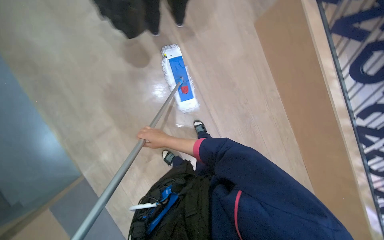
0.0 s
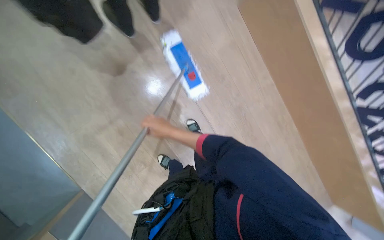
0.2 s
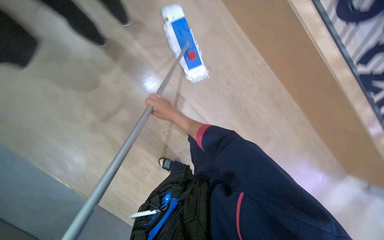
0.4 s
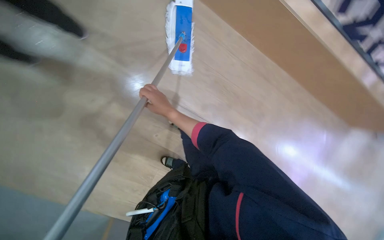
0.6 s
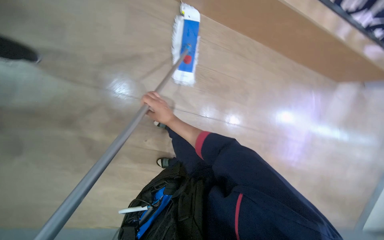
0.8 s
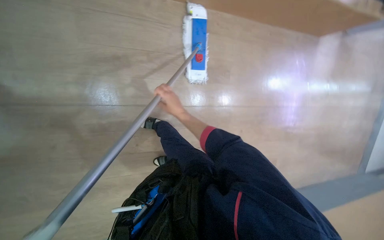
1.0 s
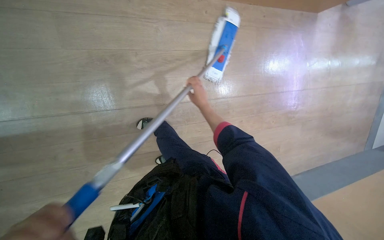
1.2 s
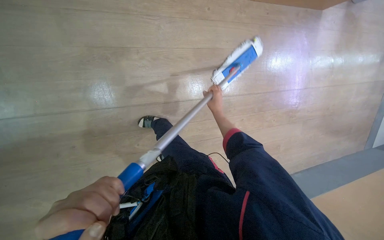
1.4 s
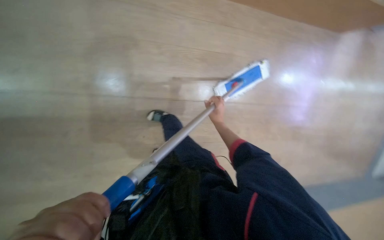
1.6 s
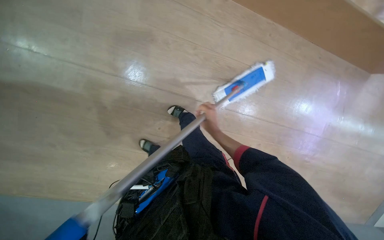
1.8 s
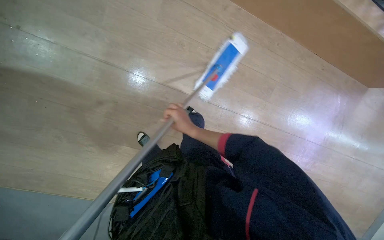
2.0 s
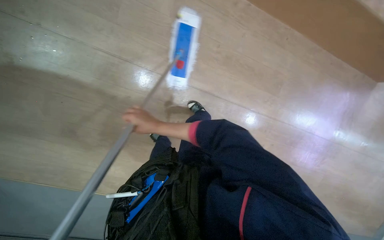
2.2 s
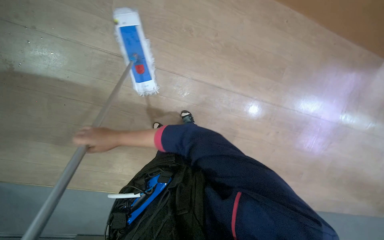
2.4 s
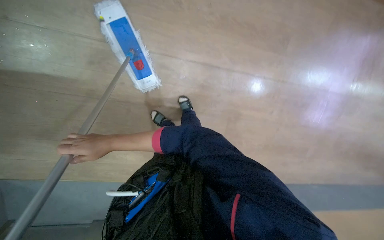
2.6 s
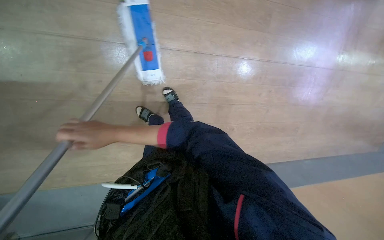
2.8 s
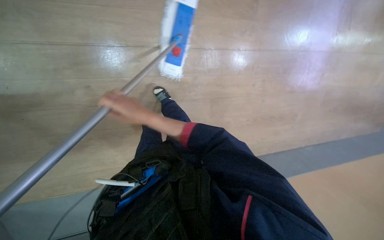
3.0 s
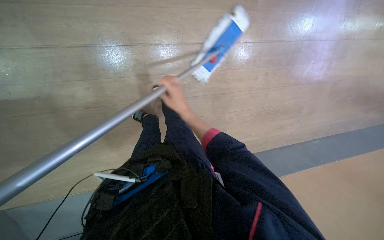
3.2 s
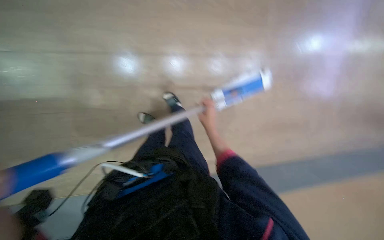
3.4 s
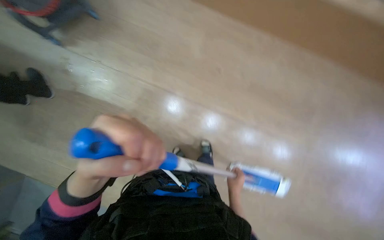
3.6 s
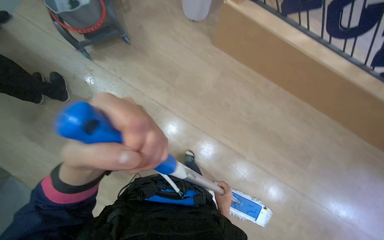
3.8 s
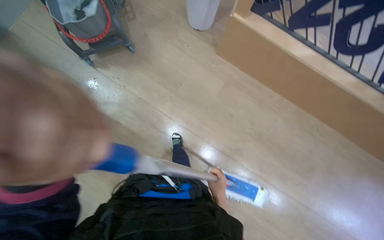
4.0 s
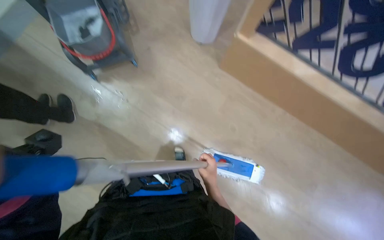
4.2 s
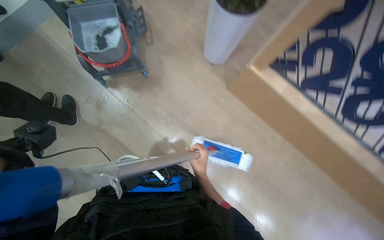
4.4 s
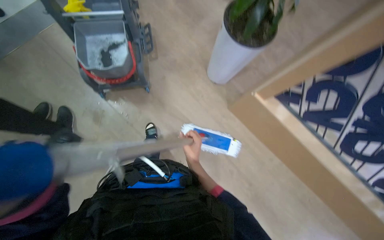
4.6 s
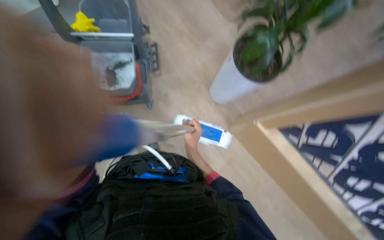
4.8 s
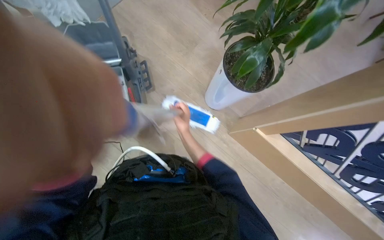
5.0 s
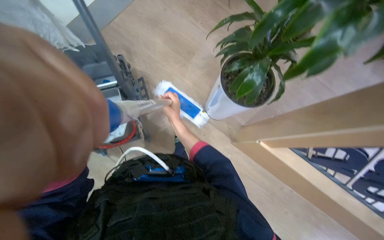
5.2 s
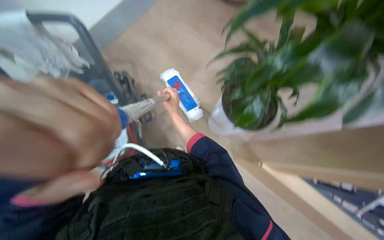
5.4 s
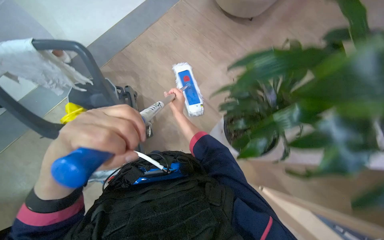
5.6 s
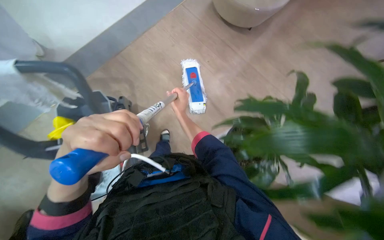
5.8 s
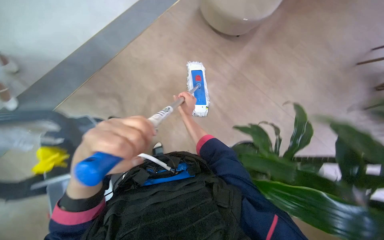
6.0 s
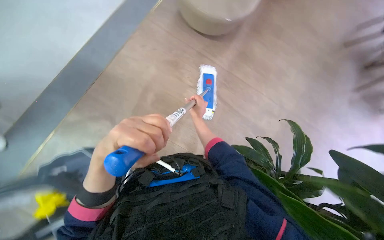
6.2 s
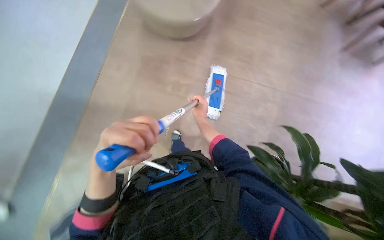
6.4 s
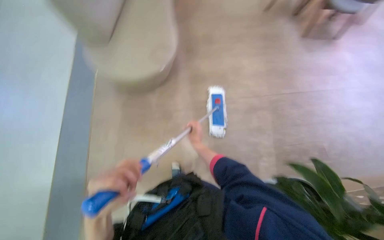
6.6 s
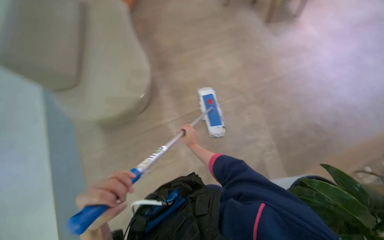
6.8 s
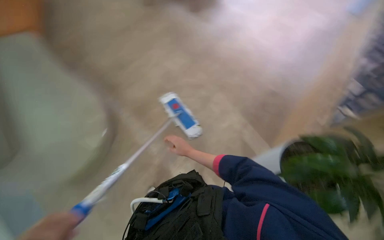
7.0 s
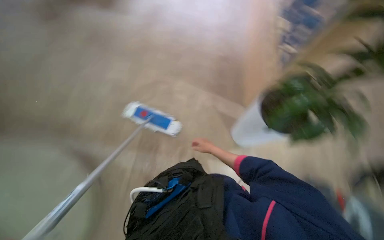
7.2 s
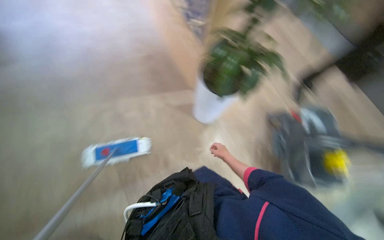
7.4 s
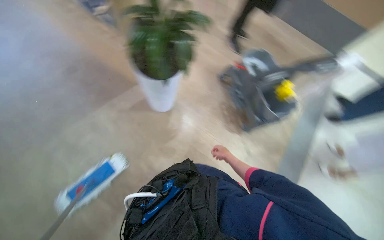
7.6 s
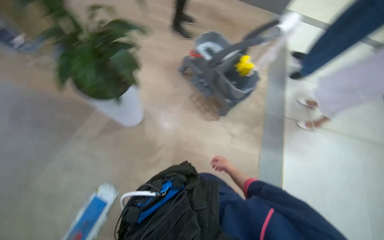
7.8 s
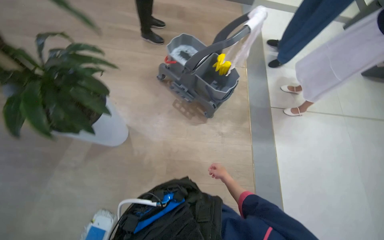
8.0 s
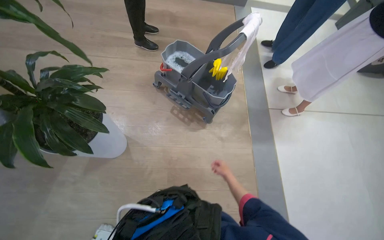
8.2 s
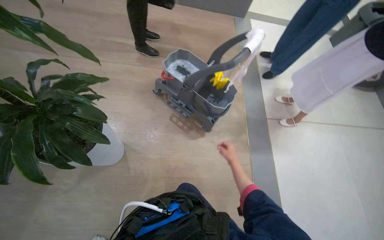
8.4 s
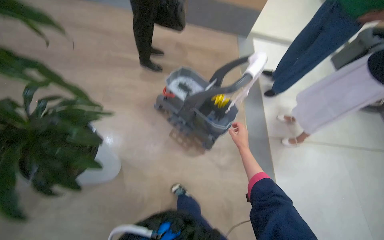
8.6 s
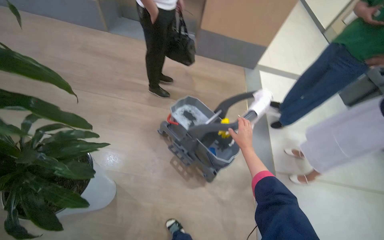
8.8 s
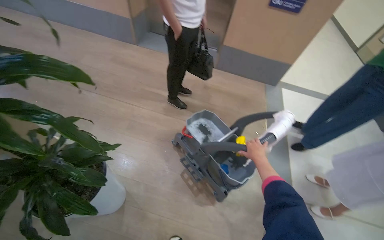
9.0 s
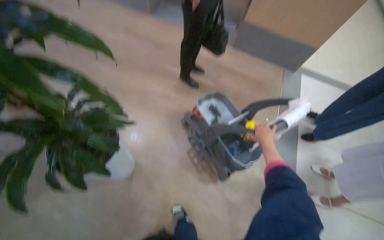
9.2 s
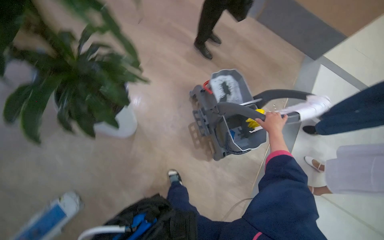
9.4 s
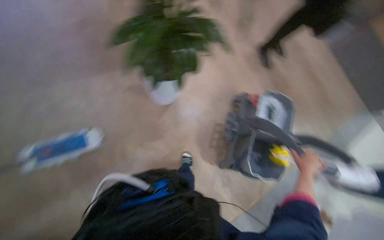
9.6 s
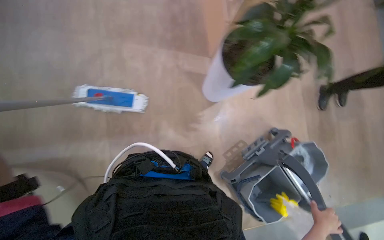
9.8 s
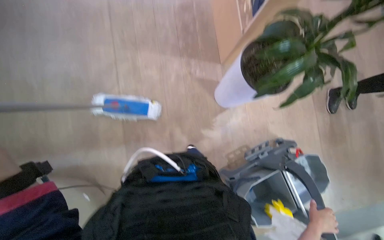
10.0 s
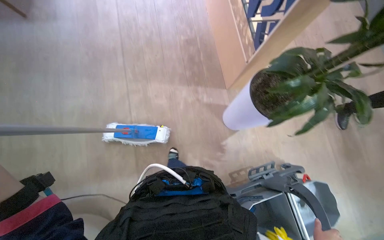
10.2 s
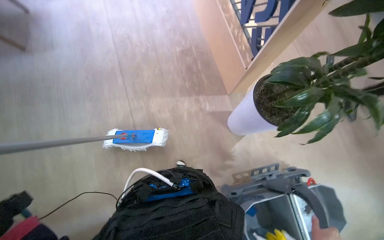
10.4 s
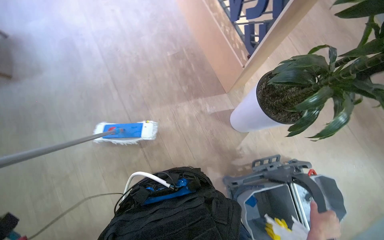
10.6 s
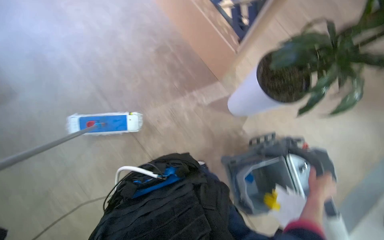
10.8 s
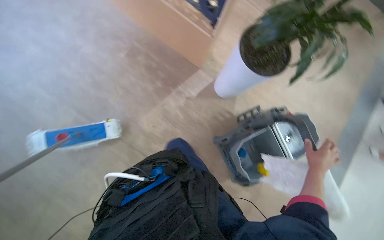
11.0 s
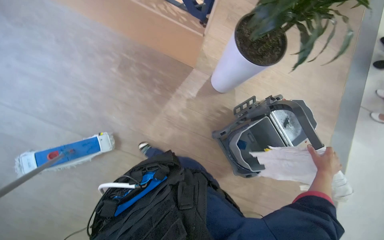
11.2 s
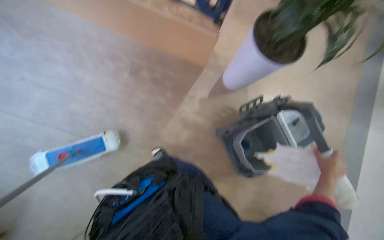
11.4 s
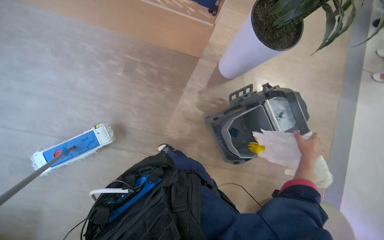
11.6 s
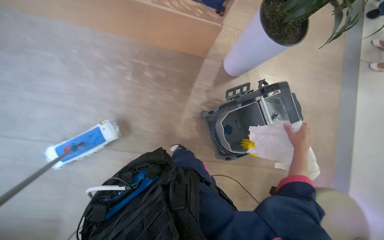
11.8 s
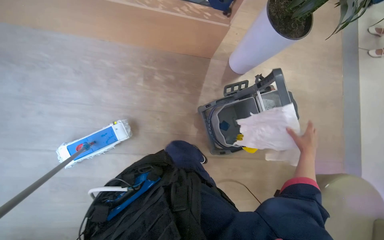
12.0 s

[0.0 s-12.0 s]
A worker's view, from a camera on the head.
Job: mopping floor.
The whole recording: Mopping building floor. The worker mops the floor in the building hallway.
0.0 to 1.6 s: The head travels approximately 40 cm. The camera pitches downward, by about 15 degrees.
3.0 to 4.4 s: The head travels about 40 cm. The view tilts about 35 degrees upward. The scene rotates clockwise by some 50 degrees.
4.4 to 6.0 s: The camera is carried some 70 cm.
6.0 to 7.6 s: The wearer's head swings roughly 85 degrees to the right.
7.6 to 9.0 s: The wearer moves some 60 cm. The wearer looks roughly 10 degrees further upward.

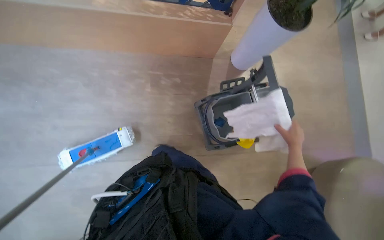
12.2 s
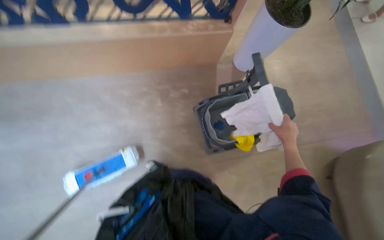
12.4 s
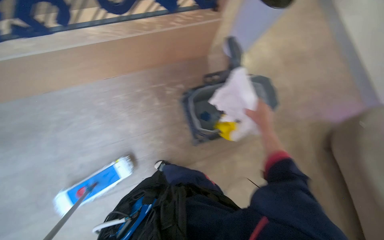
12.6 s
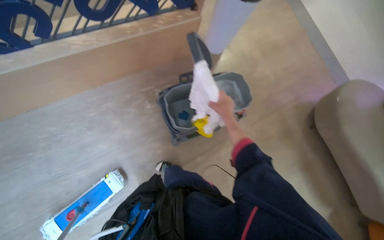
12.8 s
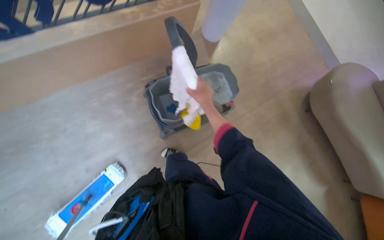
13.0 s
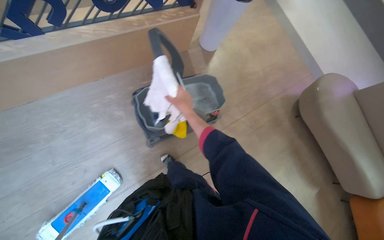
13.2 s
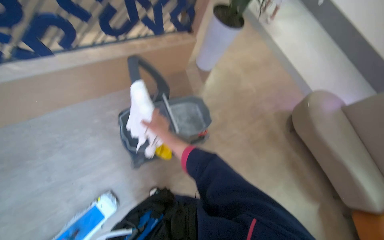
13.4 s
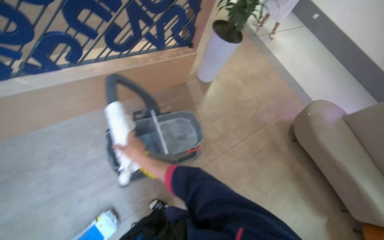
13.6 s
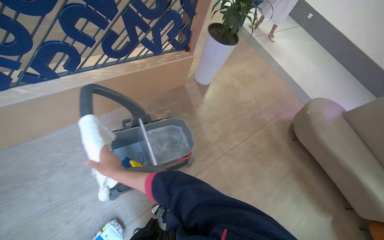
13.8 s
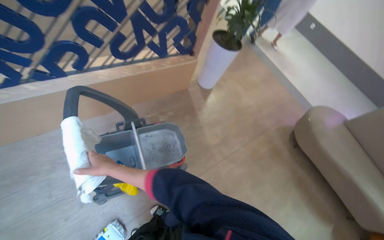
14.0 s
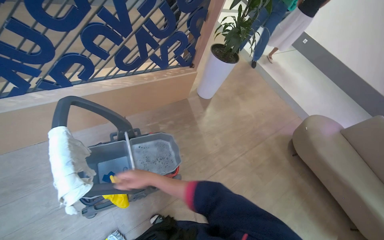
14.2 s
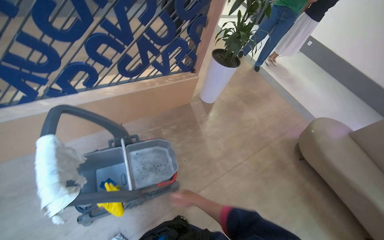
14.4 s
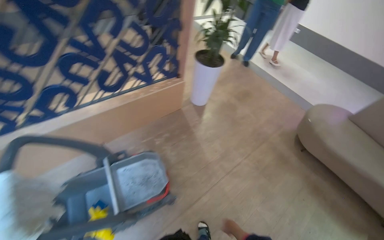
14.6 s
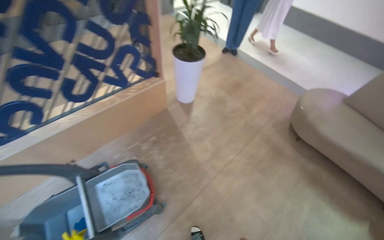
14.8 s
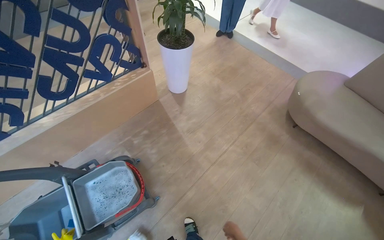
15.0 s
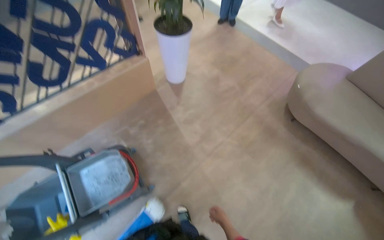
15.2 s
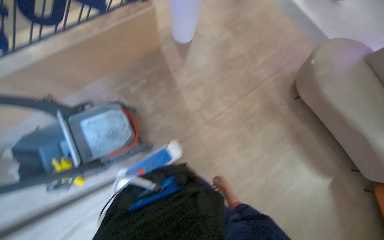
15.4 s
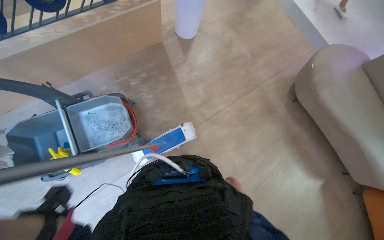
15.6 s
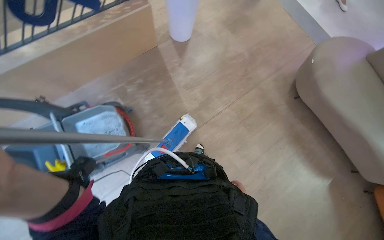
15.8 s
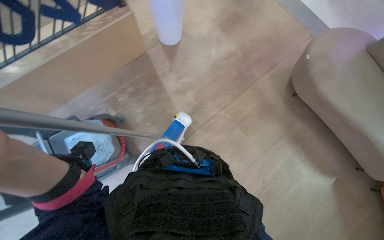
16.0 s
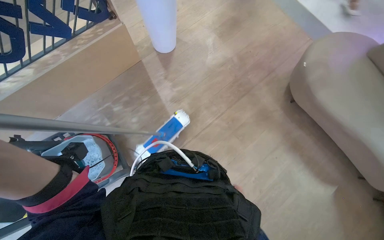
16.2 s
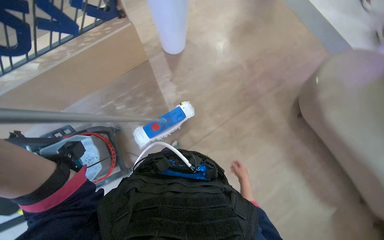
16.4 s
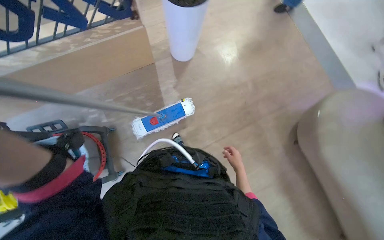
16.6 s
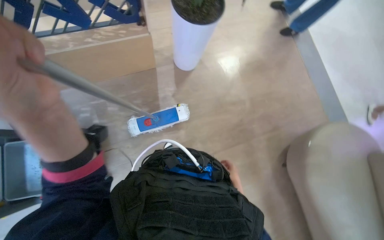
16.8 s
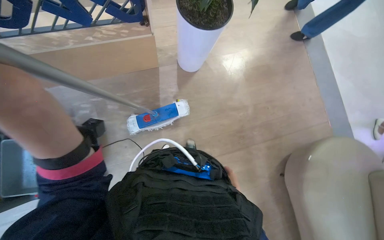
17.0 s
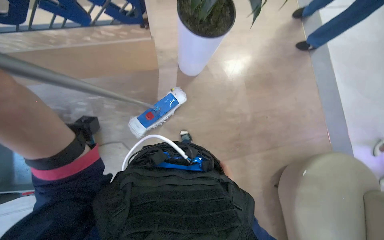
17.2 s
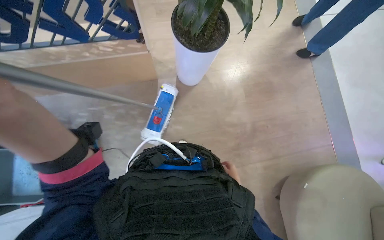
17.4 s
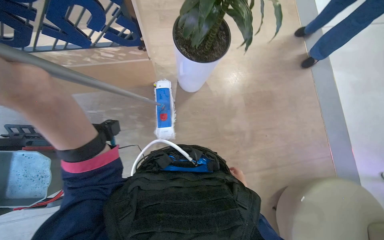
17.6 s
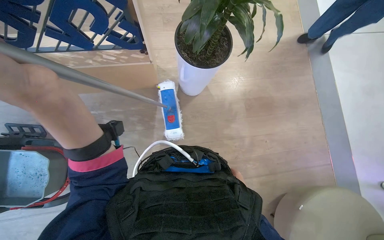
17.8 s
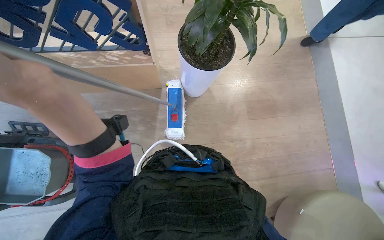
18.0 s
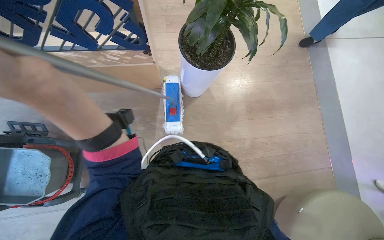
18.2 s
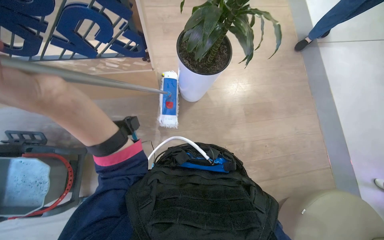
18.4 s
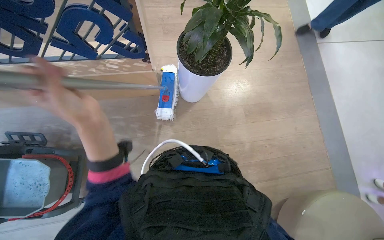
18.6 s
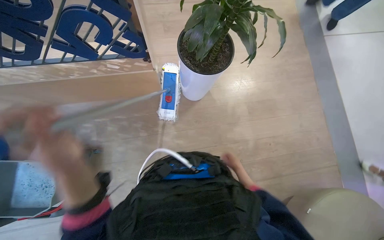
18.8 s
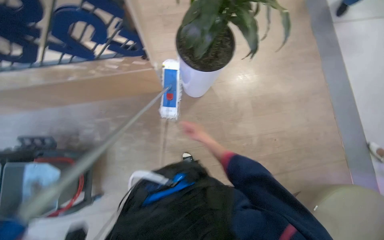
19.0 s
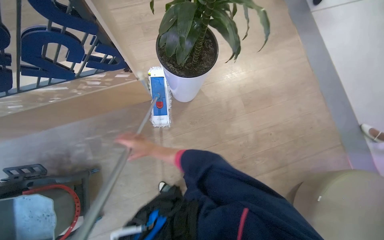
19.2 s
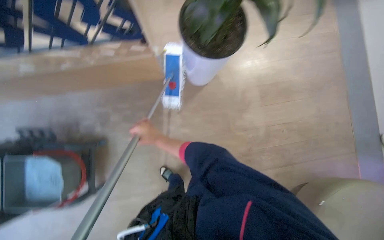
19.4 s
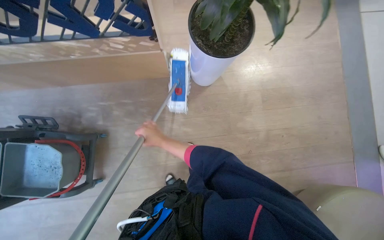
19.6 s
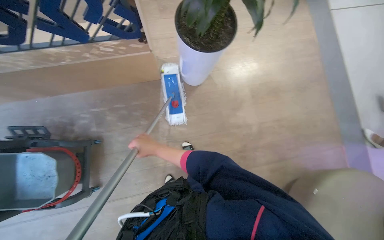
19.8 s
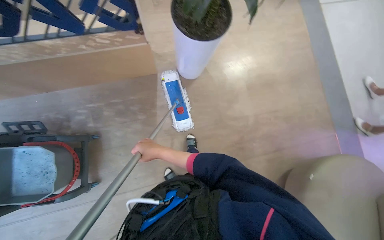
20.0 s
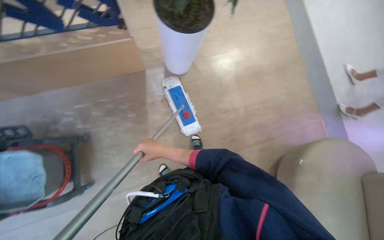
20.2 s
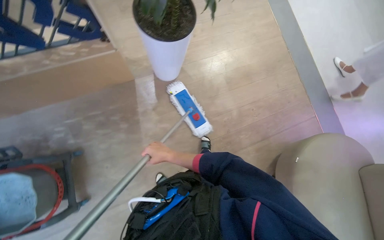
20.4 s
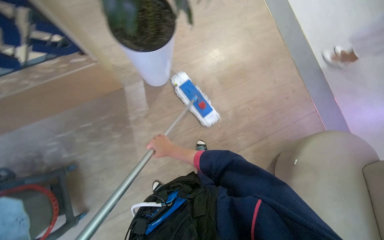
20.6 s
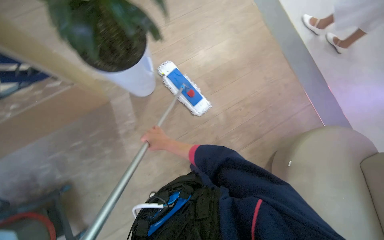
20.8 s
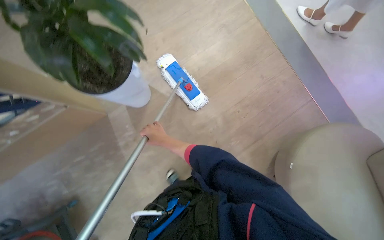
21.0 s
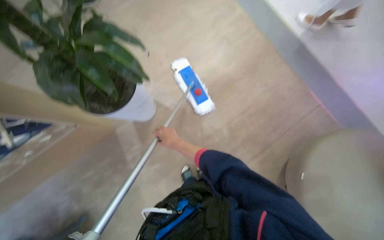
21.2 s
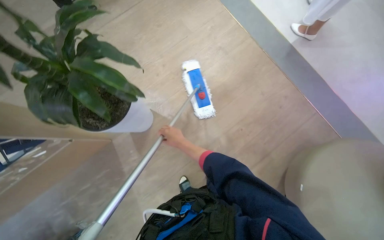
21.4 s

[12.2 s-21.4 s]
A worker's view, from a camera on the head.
Job: mopping floor.
The whole recording: Mopping building floor. The worker mops the floor in the building hallway.
12.2 to 13.8 s: The right hand is displaced to the left by approximately 70 cm.
13.8 to 15.2 s: The head travels to the right, approximately 50 cm.
15.2 to 16.8 s: The camera is carried some 50 cm. The view tilts roughly 15 degrees downward.
19.8 to 21.4 s: The wearer moves approximately 50 cm. The scene turns roughly 25 degrees counterclockwise in the picture.
